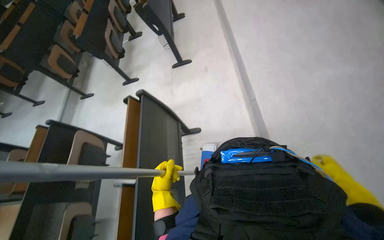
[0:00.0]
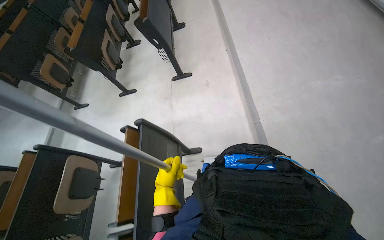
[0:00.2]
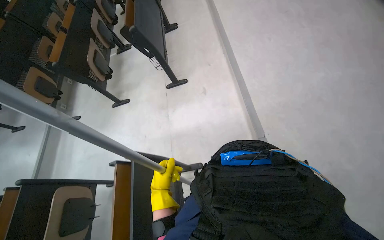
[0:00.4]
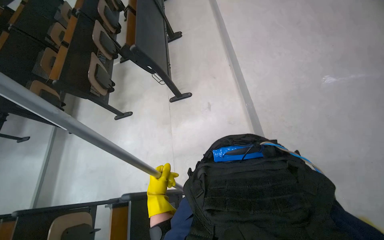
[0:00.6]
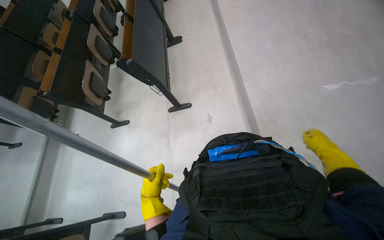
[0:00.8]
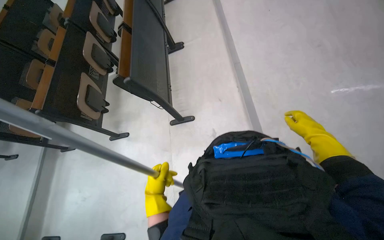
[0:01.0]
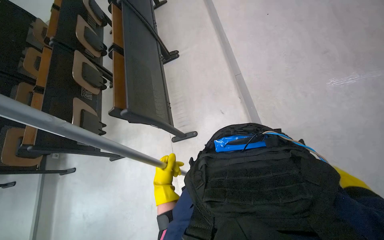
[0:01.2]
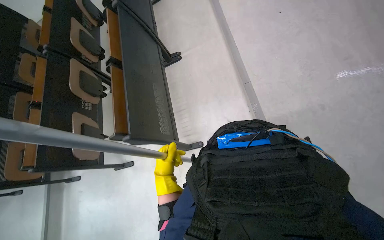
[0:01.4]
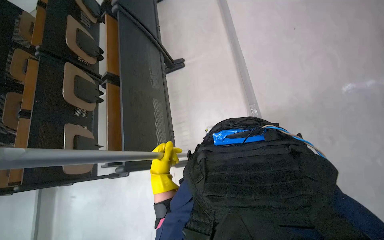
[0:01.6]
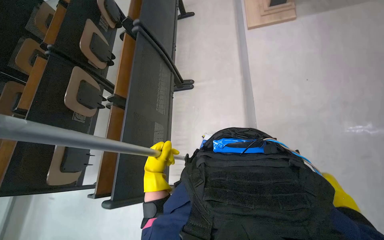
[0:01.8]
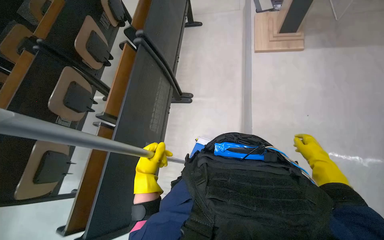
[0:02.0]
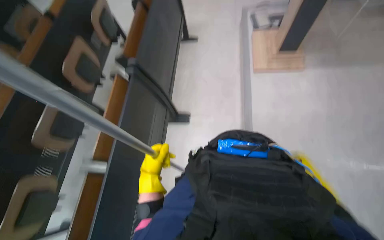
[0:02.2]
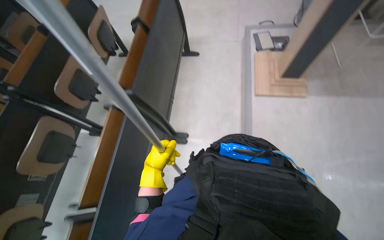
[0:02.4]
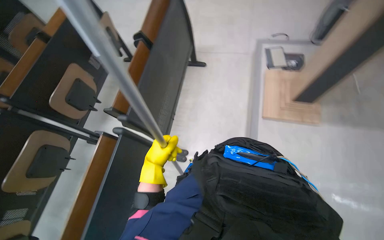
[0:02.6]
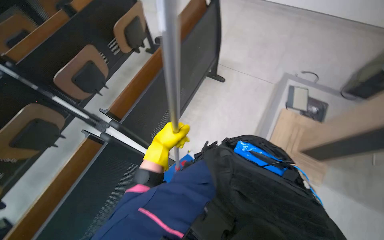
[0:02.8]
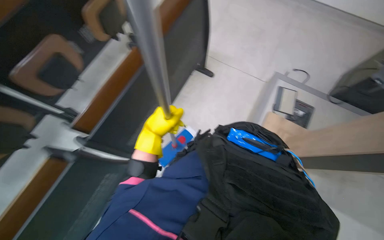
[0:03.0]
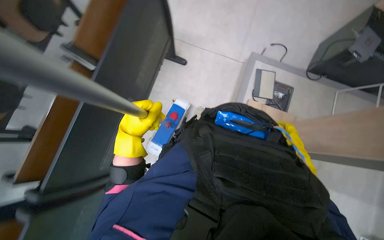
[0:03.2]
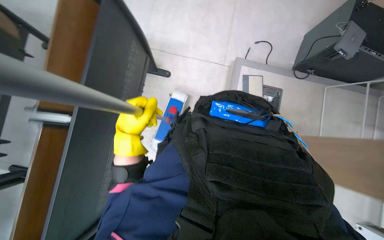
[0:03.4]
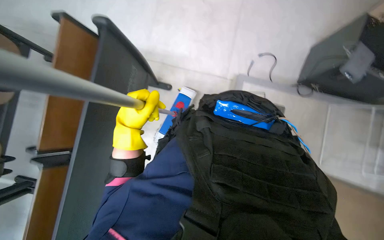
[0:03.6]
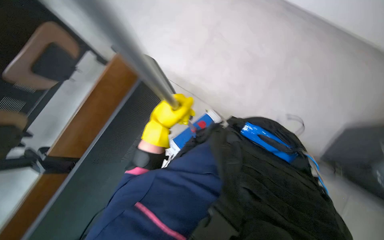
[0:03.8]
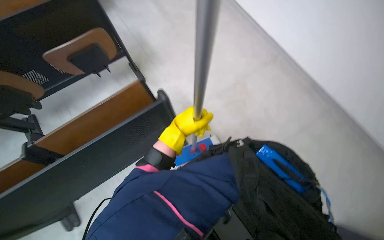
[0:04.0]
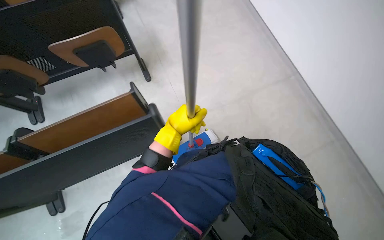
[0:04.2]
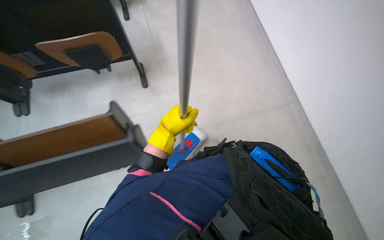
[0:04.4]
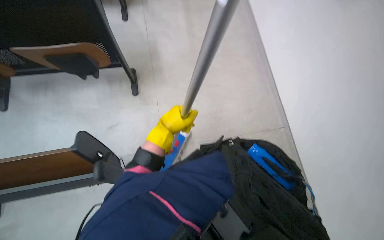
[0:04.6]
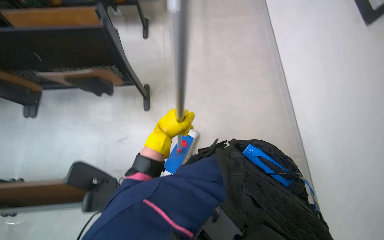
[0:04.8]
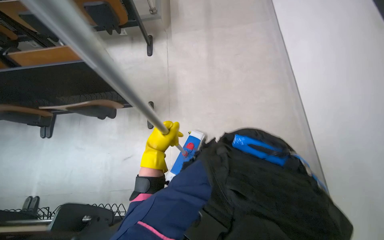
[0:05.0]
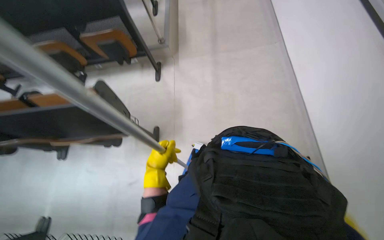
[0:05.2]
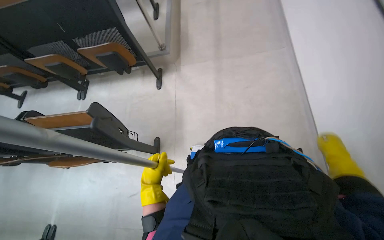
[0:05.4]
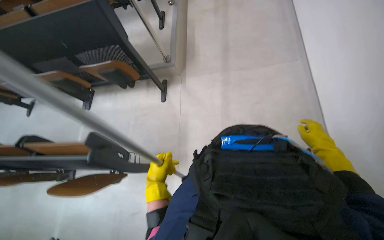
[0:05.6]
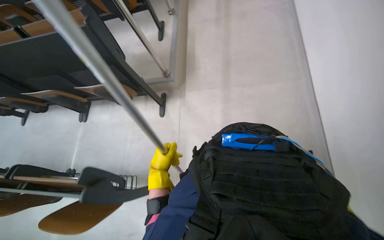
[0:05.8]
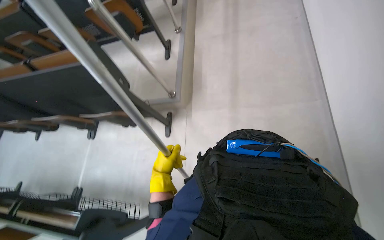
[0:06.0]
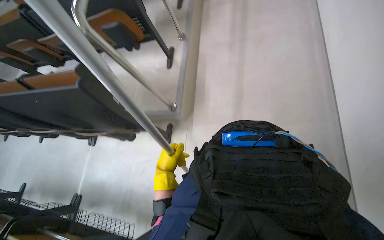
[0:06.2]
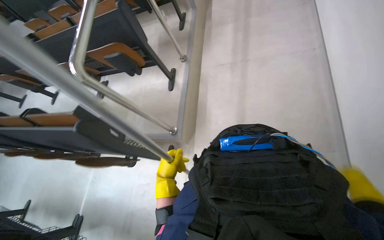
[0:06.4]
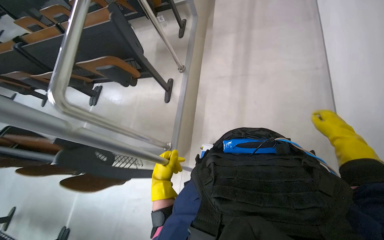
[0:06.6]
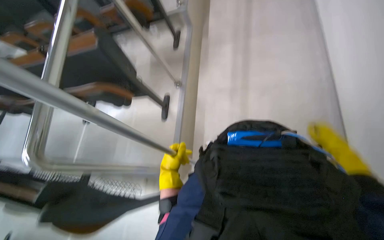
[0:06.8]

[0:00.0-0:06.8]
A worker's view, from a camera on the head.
Job: mopping floor.
The whole recording: Mopping floor. The worker mops the floor, periodically changing the mop head.
0:00.0 to 0:01.4: The wearer moves about 1 m.
0:01.4 to 0:02.8: The wearer moves about 1 m. The scene turns approximately 40 degrees clockwise in the picture.
0:02.8 to 0:04.0: The head travels some 40 cm.
0:04.0 to 0:05.4: The view tips upward by roughly 20 degrees. The left hand moves down the picture, approximately 10 cm.
0:05.4 to 0:06.8: The wearer looks approximately 15 degrees further upward.

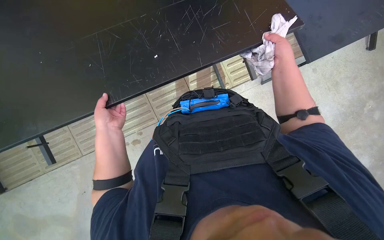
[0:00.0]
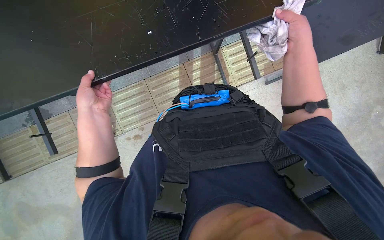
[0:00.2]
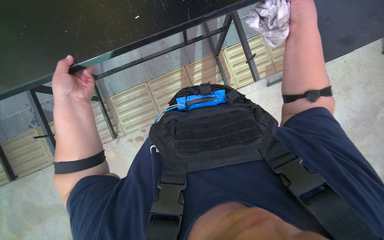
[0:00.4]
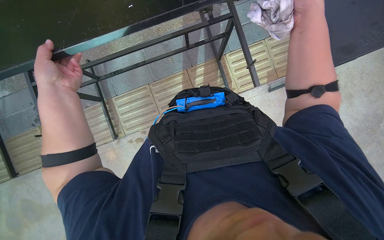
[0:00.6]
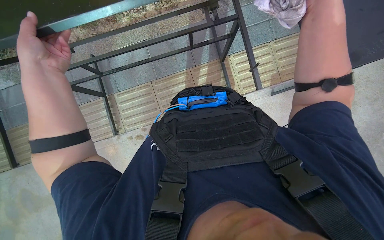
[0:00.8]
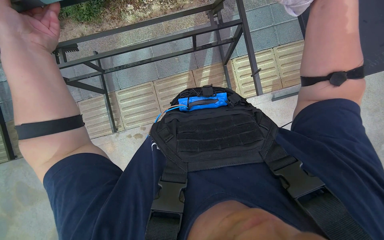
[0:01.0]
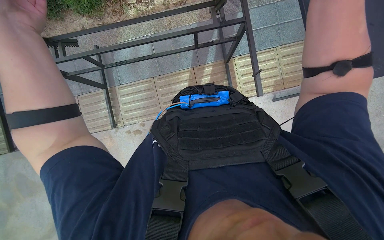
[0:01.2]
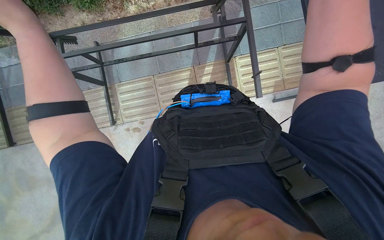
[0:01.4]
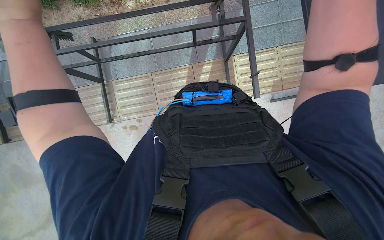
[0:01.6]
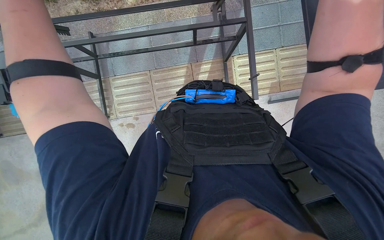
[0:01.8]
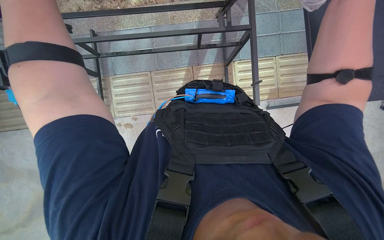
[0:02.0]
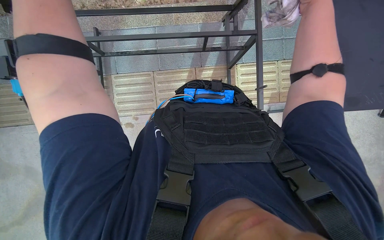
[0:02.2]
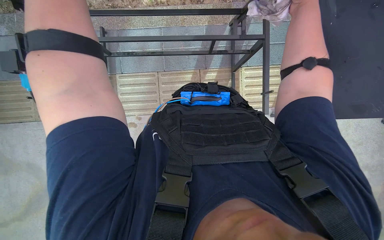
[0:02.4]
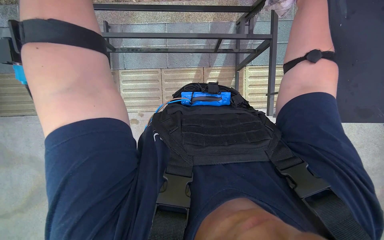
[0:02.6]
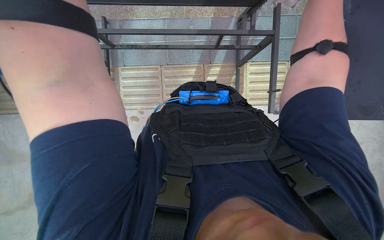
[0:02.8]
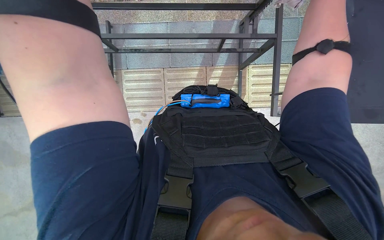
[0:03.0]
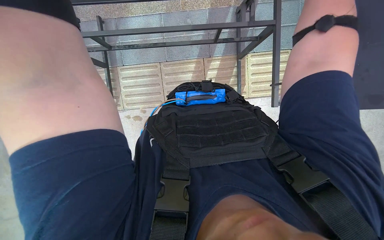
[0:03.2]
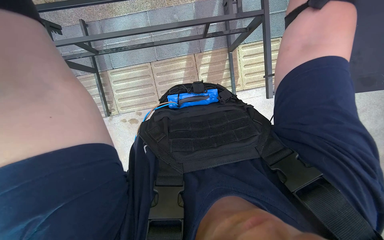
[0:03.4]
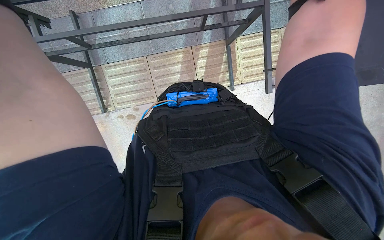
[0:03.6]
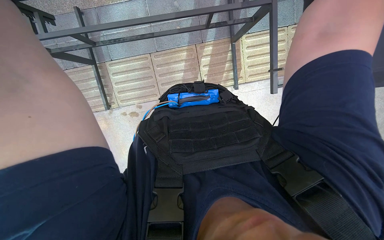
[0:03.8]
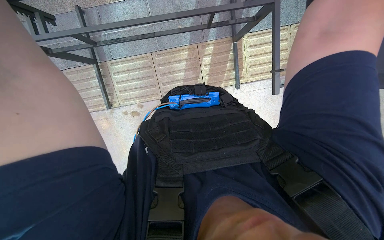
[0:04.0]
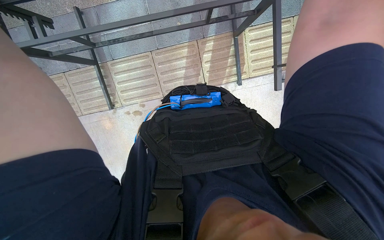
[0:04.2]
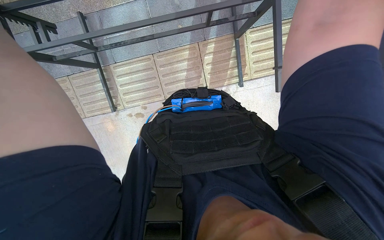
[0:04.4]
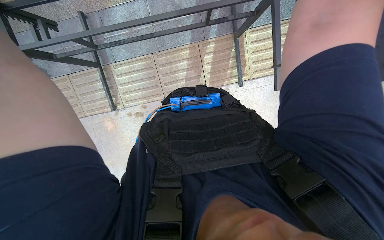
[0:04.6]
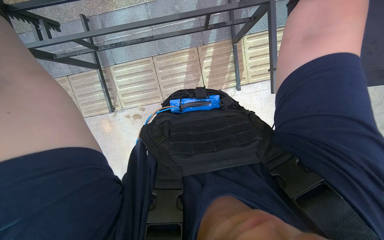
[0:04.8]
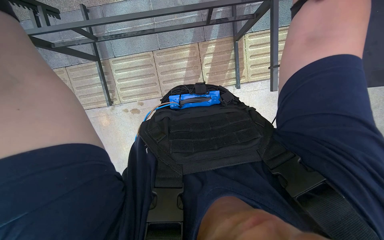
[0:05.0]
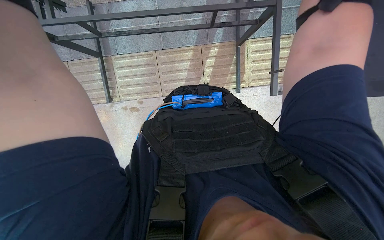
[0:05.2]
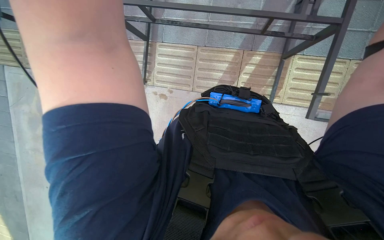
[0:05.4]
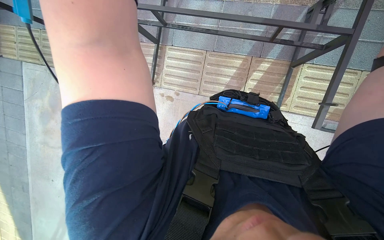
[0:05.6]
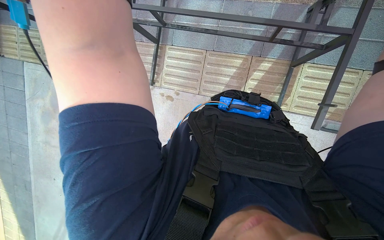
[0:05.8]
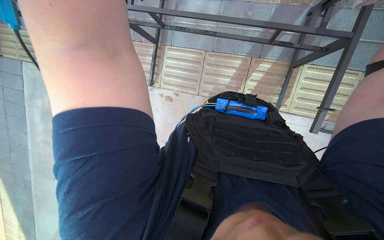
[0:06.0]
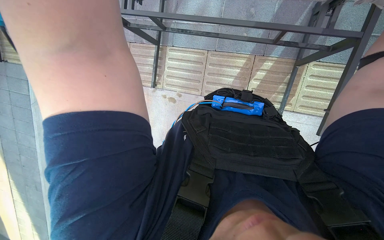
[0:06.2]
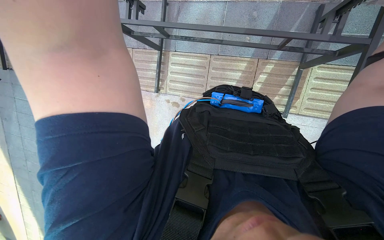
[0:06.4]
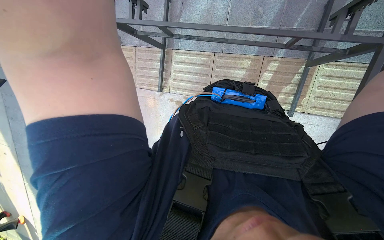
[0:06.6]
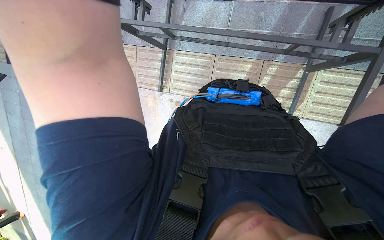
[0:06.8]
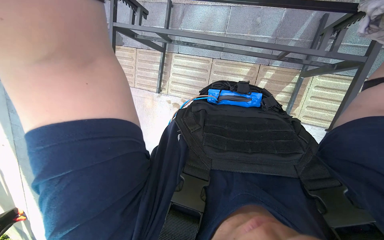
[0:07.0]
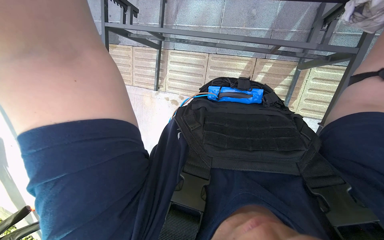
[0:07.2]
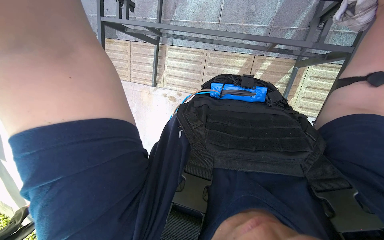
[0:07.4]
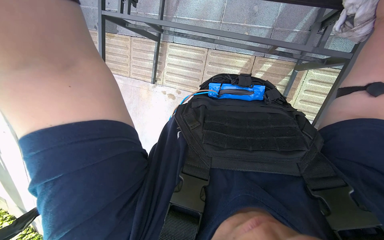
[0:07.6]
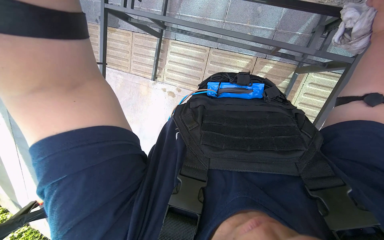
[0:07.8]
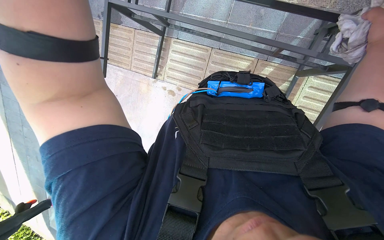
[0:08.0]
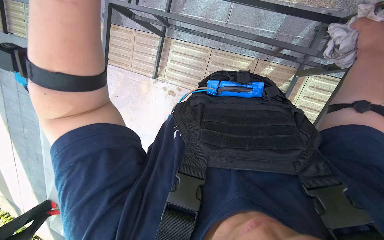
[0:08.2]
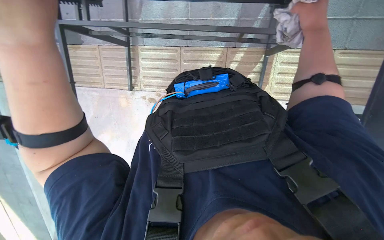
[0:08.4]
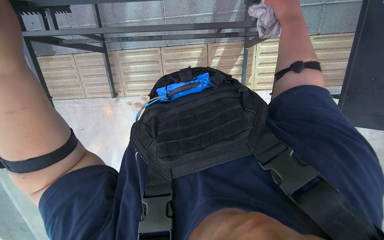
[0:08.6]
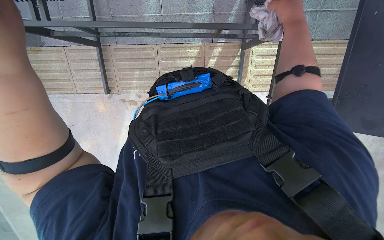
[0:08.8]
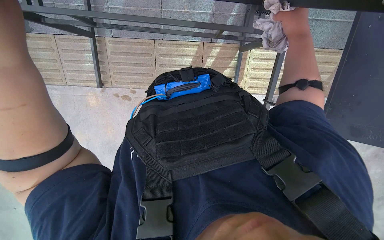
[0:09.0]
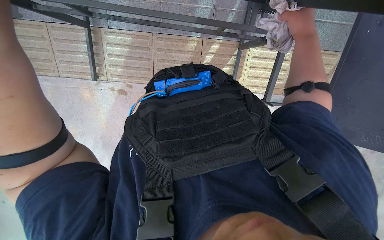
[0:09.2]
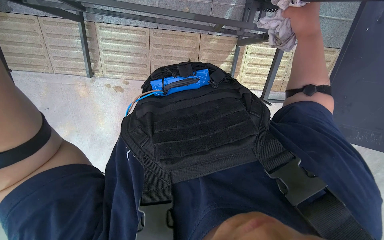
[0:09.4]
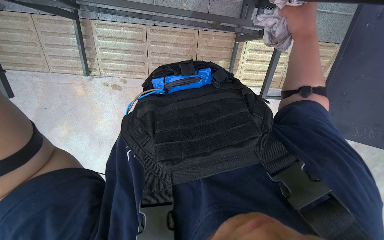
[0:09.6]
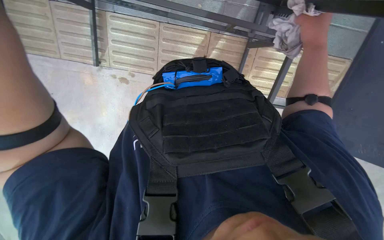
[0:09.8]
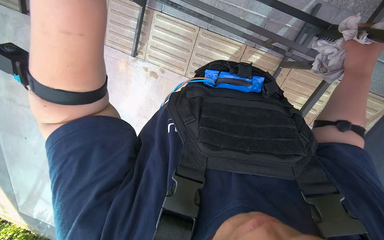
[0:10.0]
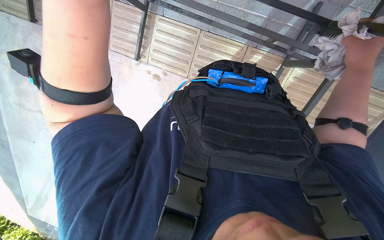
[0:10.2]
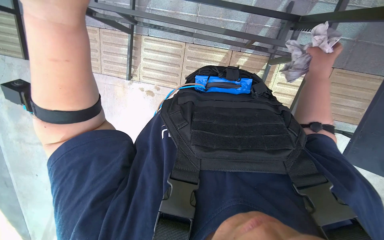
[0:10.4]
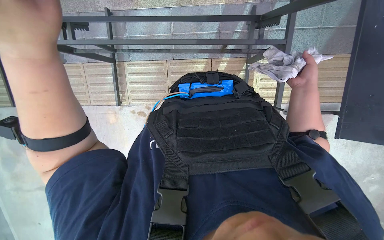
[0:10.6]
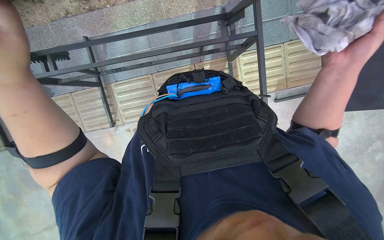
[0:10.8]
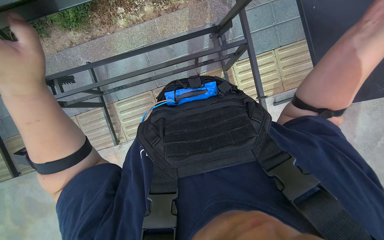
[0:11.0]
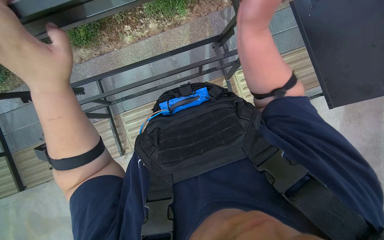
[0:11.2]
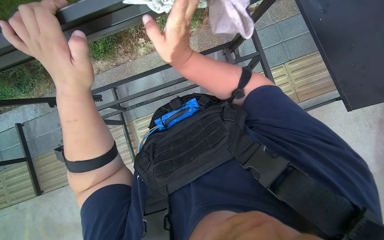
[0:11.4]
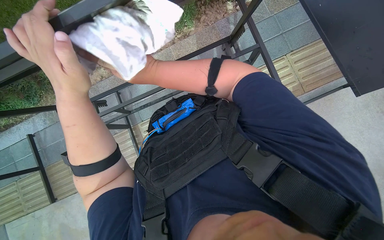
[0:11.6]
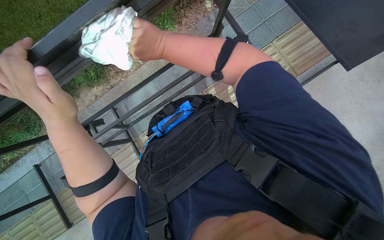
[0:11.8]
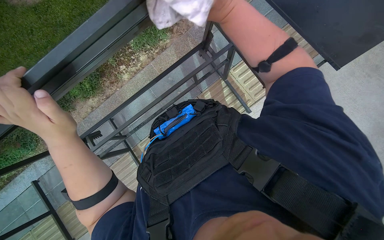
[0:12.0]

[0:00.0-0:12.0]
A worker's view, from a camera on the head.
Job: wiping surfaces.
The whole recording: Wiping underside and frame of table. The worker wipes the underside and frame of the outdoor table with a cloth.
0:04.4 to 0:06.0: The scene rotates clockwise by about 25 degrees.
0:07.6 to 0:09.0: The wearer's head swings approximately 20 degrees to the right.
0:10.4 to 0:12.0: The camera pitches upward, by roughly 20 degrees. Everything in view rotates some 40 degrees counterclockwise.
